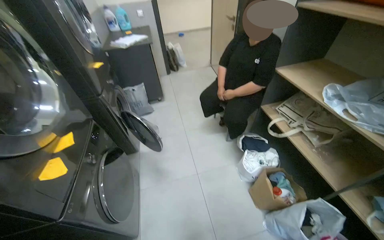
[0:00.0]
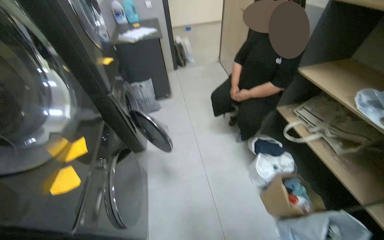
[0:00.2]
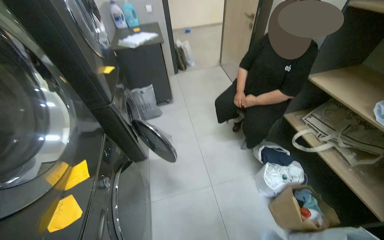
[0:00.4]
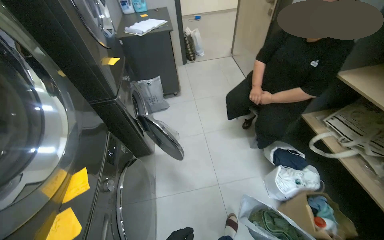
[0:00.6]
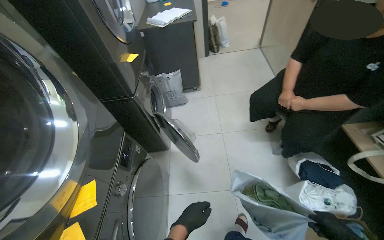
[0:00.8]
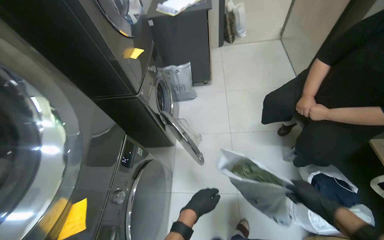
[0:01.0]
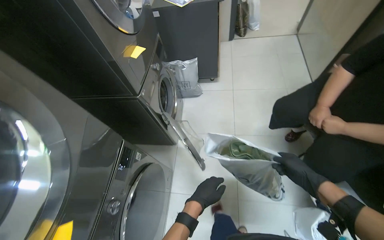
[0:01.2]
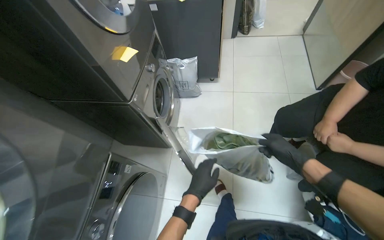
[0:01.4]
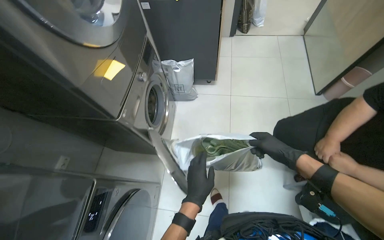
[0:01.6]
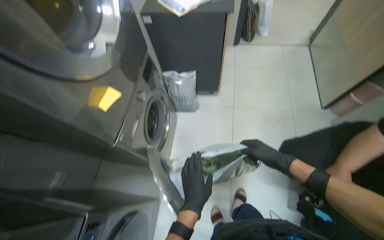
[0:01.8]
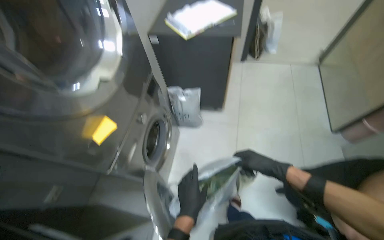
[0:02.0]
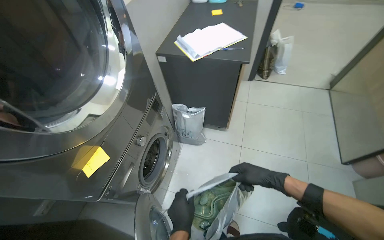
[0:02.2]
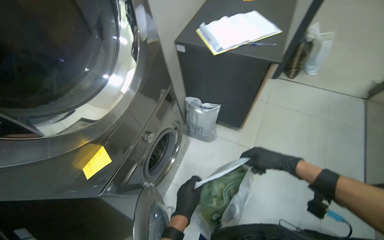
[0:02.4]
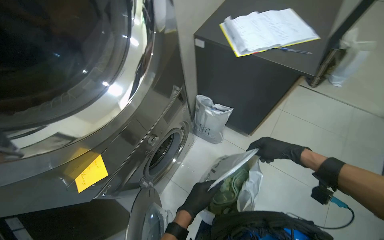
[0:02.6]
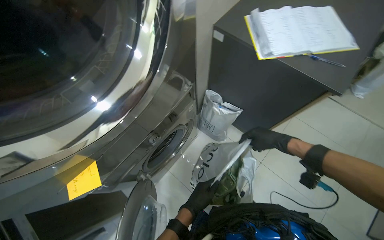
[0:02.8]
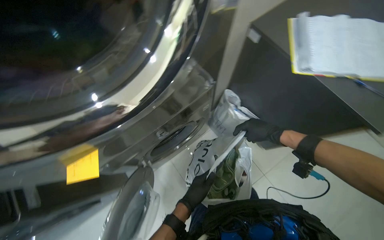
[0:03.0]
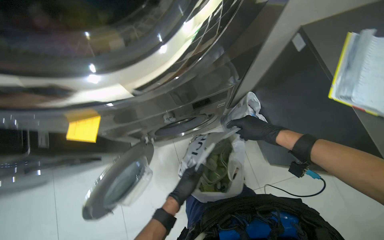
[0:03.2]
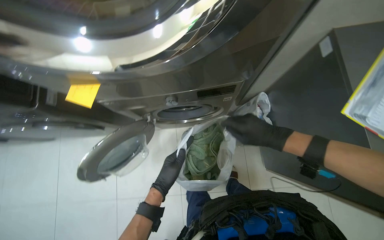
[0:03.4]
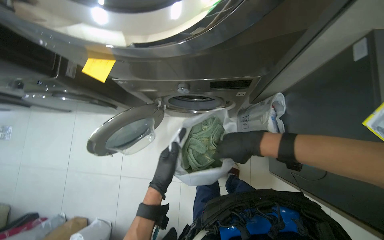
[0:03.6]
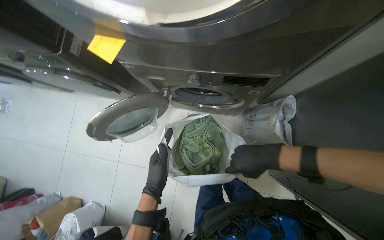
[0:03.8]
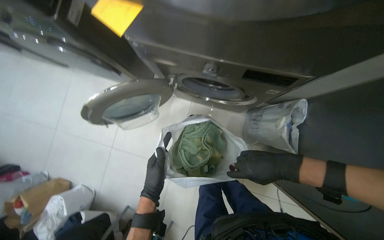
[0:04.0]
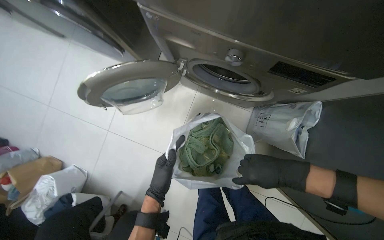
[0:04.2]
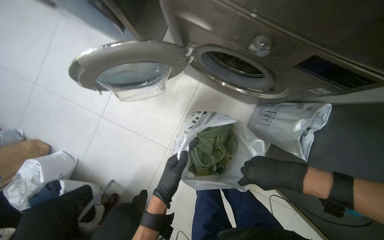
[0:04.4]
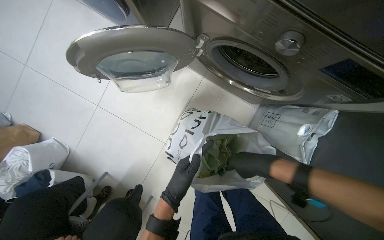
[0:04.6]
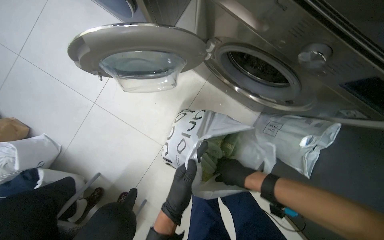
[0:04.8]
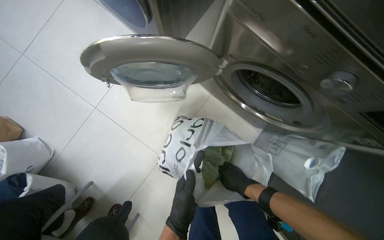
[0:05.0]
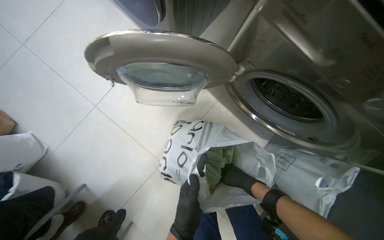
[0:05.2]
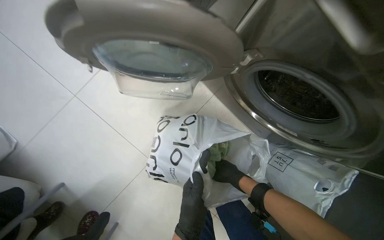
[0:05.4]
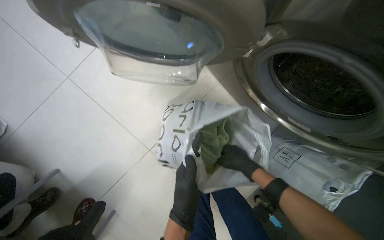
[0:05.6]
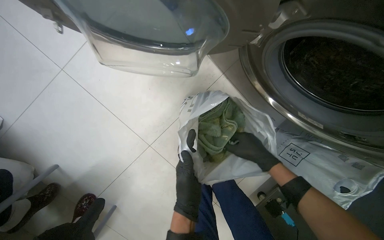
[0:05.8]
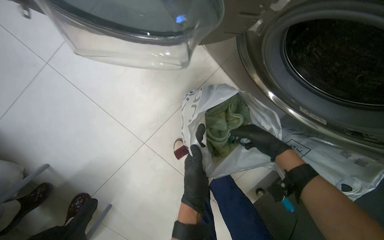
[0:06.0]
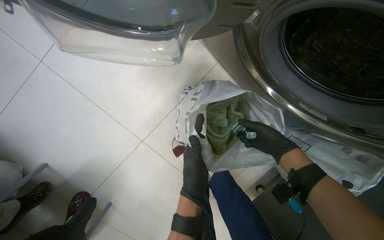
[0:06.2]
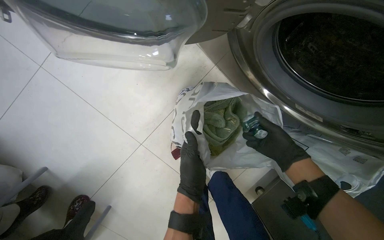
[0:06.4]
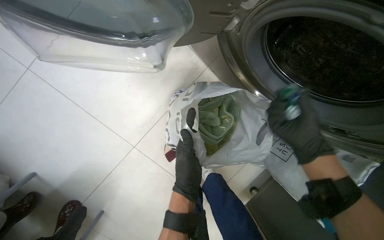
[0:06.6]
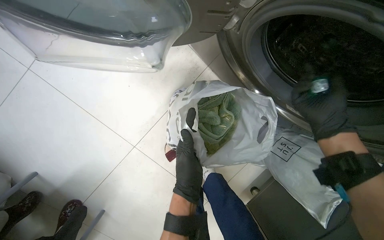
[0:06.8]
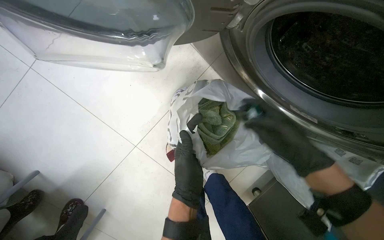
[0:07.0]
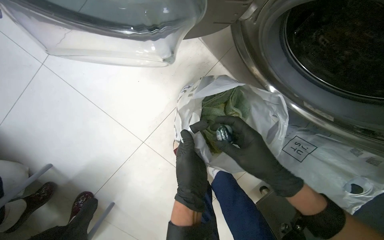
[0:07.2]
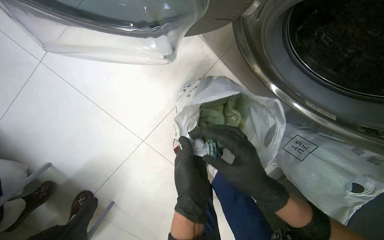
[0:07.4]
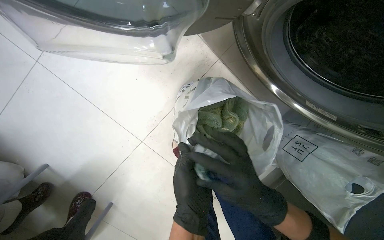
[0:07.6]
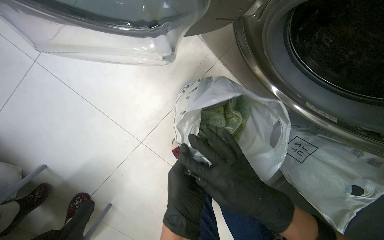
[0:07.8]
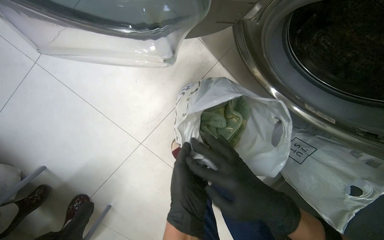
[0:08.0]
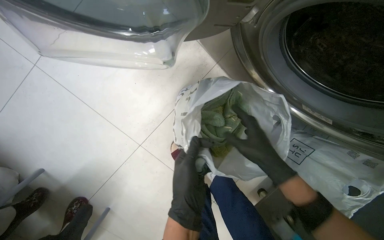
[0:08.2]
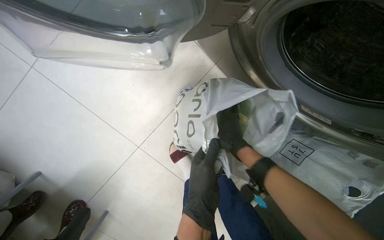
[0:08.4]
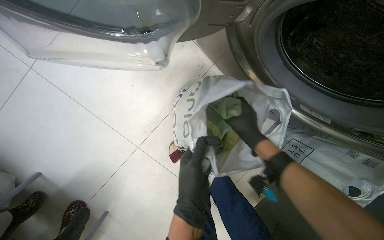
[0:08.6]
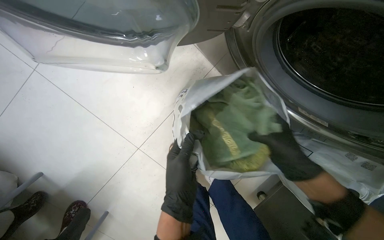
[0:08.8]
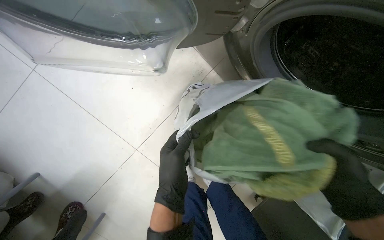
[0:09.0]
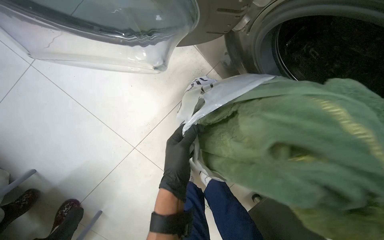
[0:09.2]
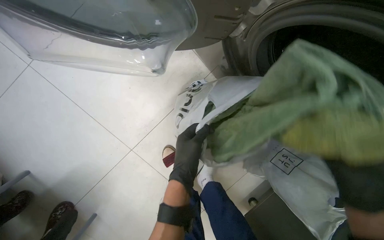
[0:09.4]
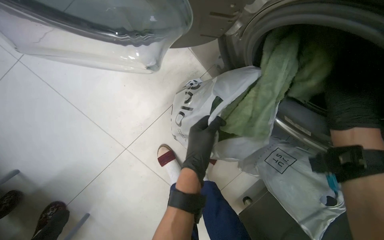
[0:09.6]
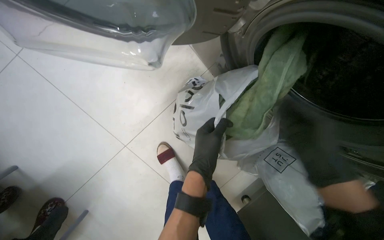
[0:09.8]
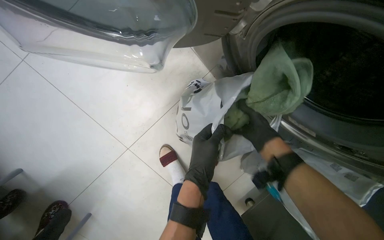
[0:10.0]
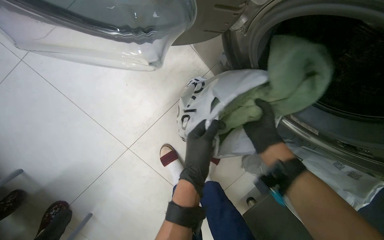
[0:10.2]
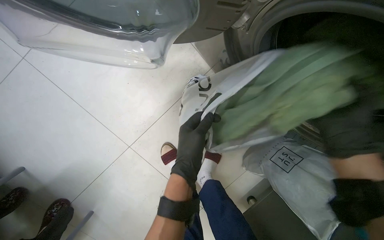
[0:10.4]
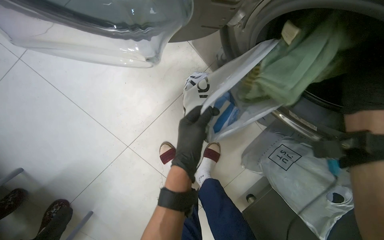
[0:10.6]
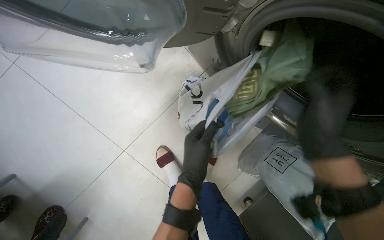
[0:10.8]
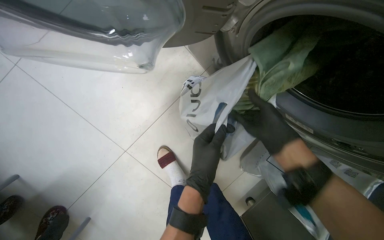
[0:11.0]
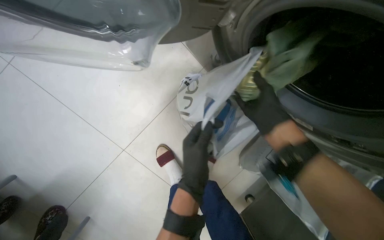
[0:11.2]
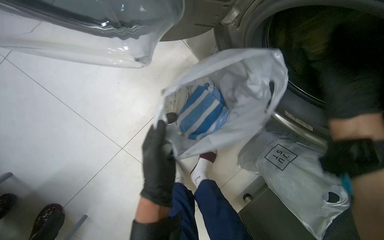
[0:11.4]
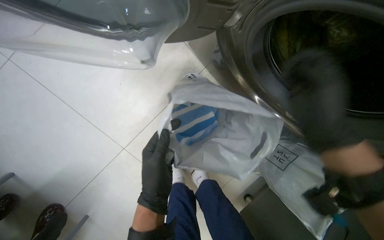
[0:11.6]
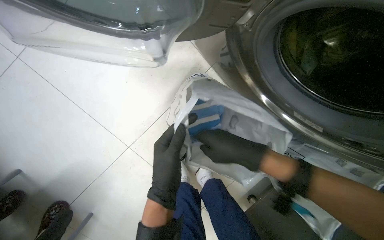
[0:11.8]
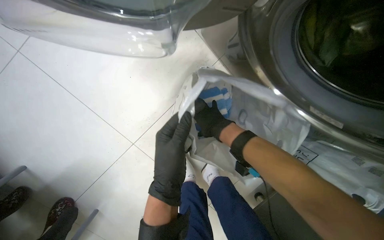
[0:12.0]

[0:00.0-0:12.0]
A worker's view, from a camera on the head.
Job: managing laundry.
The whole recording: Loading and setting laundry machines. The worker loads clothes into the washing machines and sets the wash cycle.
0:00.0 to 0:01.6: The head travels approximately 90 cm. The wearer's head swings approximately 20 degrees to the left. The view tips downward by about 20 degrees.
0:01.6 to 0:03.0: The head travels about 60 cm. The head turns to the left by roughly 45 degrees. The camera pitches downward, by about 10 degrees.
0:03.0 to 0:04.4: The view tips downward by some 25 degrees. The scene rotates clockwise by about 60 degrees.
0:04.4 to 0:06.0: The right hand moves farther from the camera, roughly 40 cm.
0:06.0 to 0:07.6: The right hand shifts roughly 20 cm nearer to the camera, to the left and down the picture.
0:07.6 to 0:09.0: The right hand shifts some 25 cm to the right.
0:10.4 to 0:12.0: The right hand moves left and right over some 25 cm, changing direction 2 times.

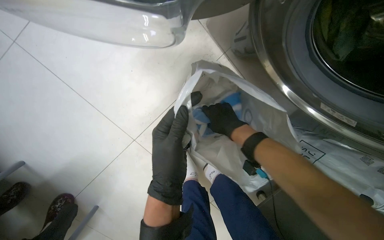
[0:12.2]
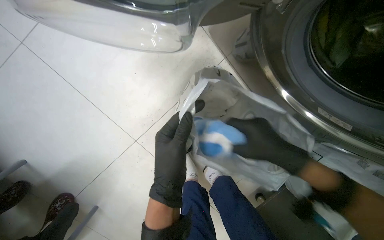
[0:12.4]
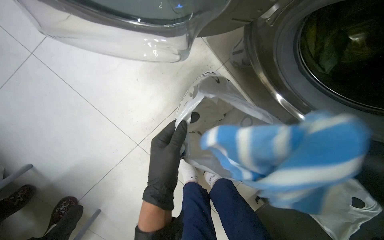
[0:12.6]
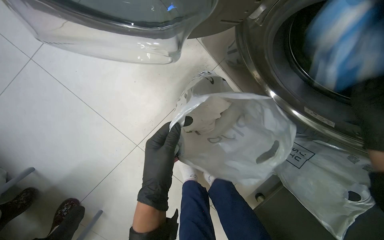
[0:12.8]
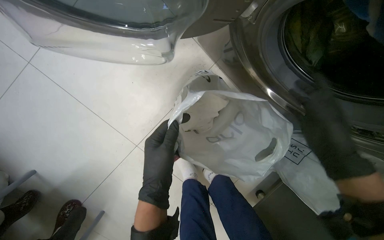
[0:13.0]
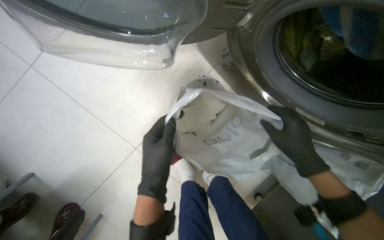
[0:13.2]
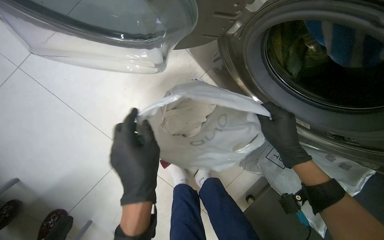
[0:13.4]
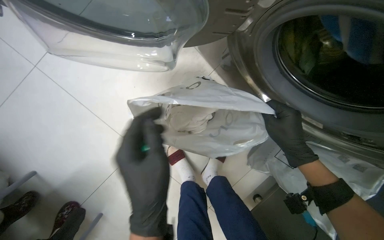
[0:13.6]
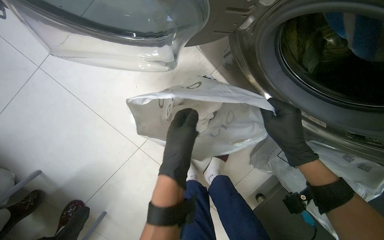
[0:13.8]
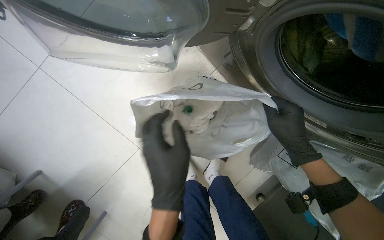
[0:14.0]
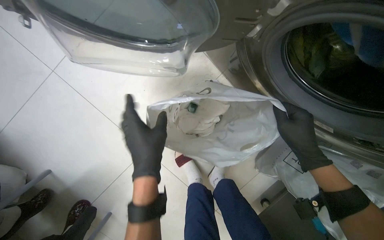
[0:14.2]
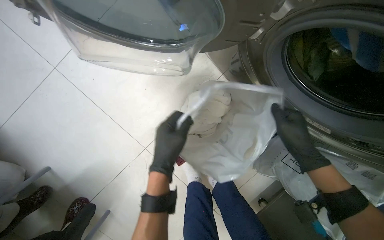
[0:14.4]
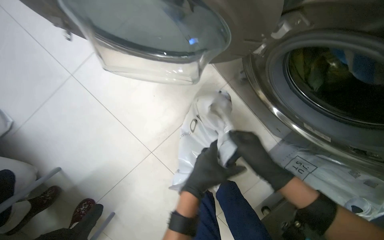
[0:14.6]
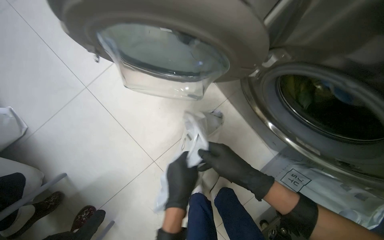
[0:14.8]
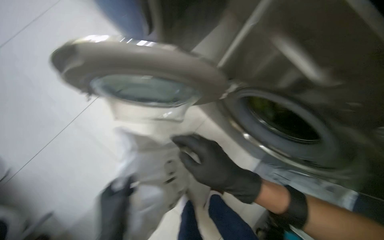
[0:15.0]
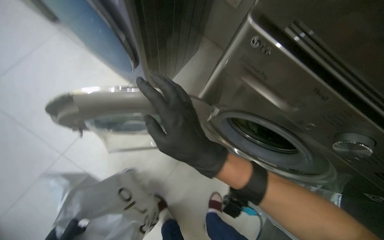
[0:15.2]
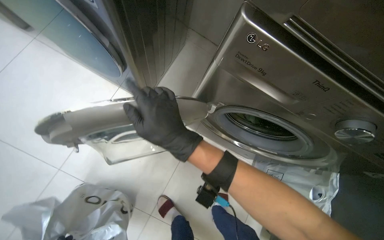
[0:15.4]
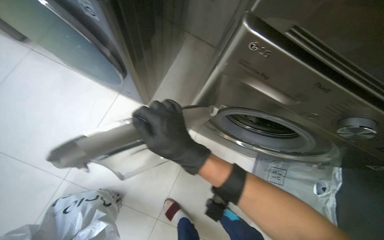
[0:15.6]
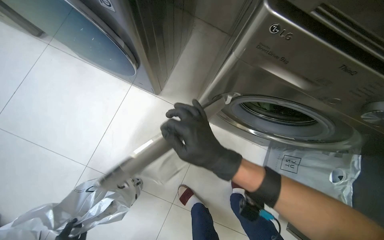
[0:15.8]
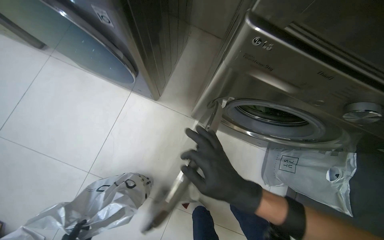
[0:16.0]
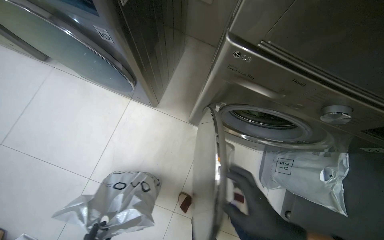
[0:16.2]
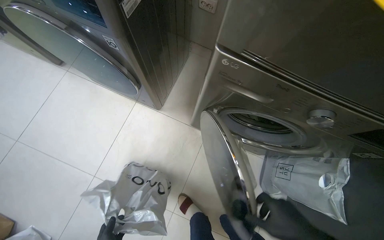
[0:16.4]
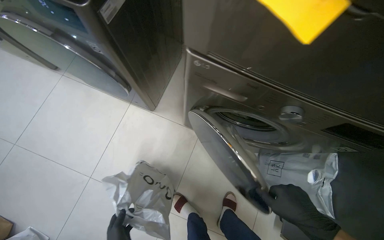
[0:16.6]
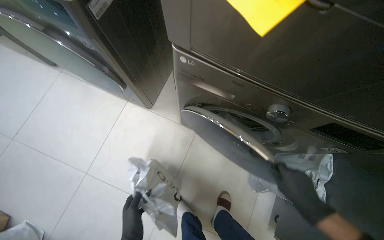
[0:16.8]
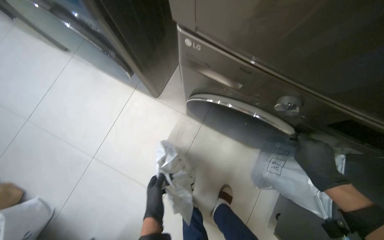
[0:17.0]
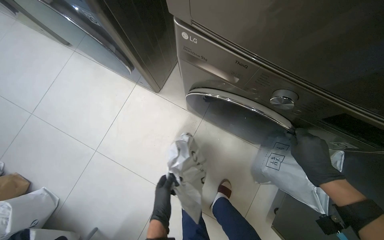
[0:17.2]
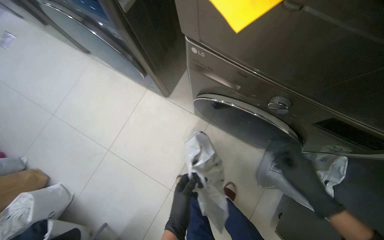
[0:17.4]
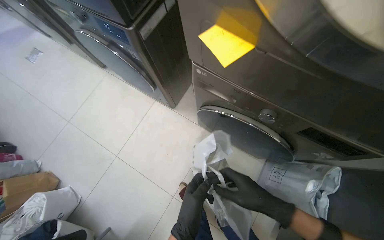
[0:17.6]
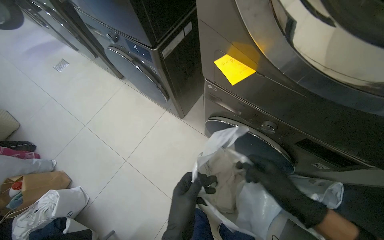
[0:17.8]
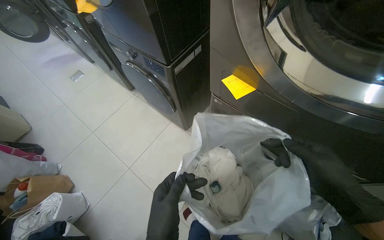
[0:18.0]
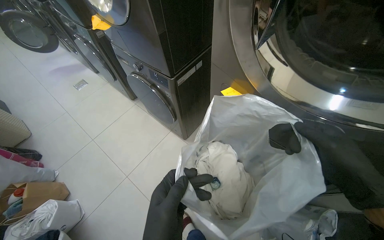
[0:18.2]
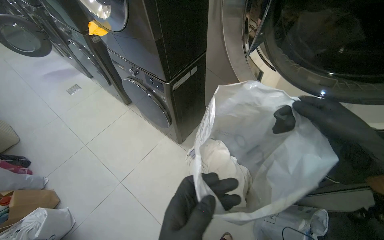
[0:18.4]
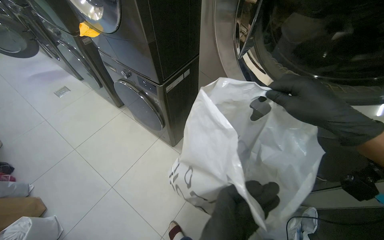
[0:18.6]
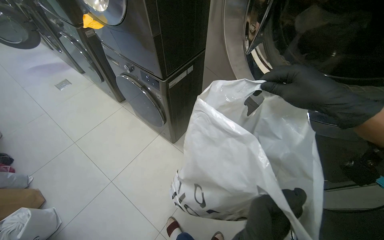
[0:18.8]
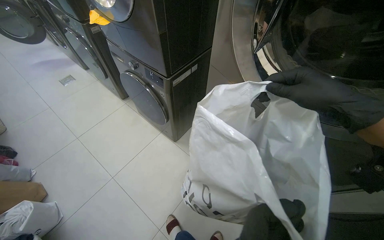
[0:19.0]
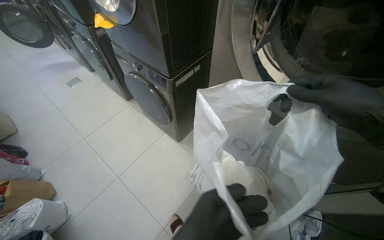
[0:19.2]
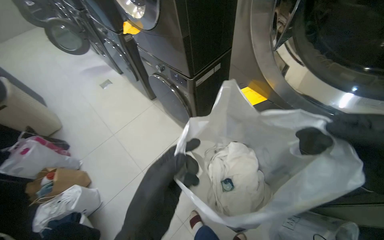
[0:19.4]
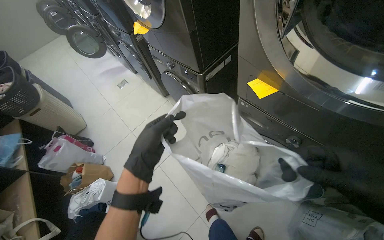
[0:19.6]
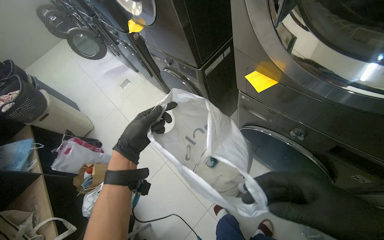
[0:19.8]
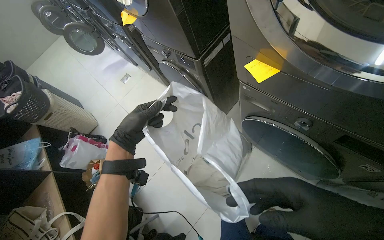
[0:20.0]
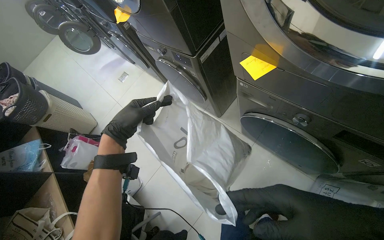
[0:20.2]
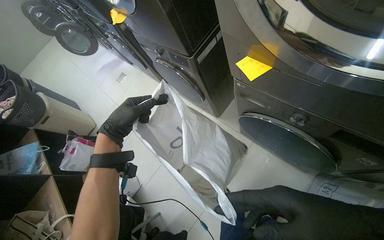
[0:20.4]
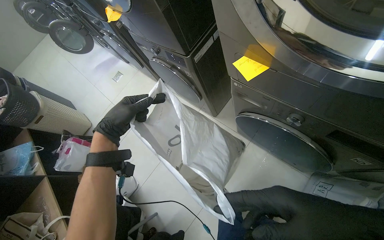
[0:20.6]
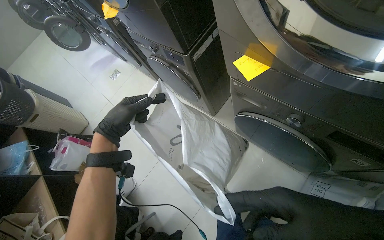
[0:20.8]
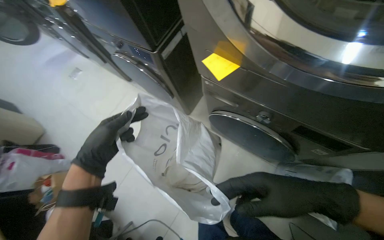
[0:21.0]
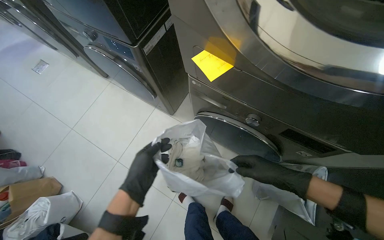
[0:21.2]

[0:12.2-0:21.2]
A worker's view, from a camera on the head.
Job: managing laundry.
The whole recording: Loading and setting laundry machines. The worker loads clothes into the washing machines and sets the wash cycle.
0:13.8 to 0:15.2: The camera pitches upward, by some 20 degrees. The right hand shifts approximately 35 cm nearer to the camera and to the left.
0:15.2 to 0:16.6: The right hand goes roughly 35 cm to the right and down the picture.
0:16.6 to 0:18.2: The wearer's head swings roughly 20 degrees to the left. The view tips upward by roughly 15 degrees.
0:19.8 to 0:21.2: The camera is aimed about 15 degrees further to the right.
